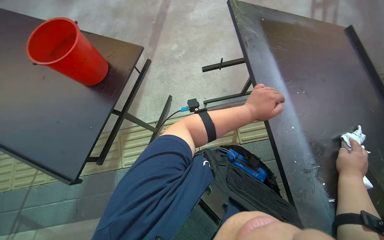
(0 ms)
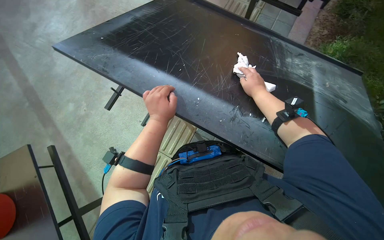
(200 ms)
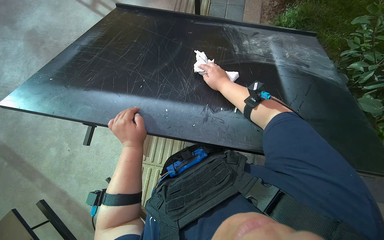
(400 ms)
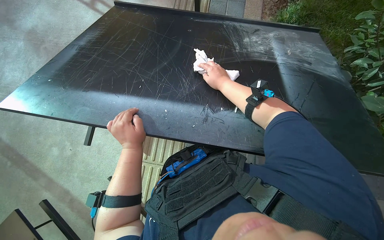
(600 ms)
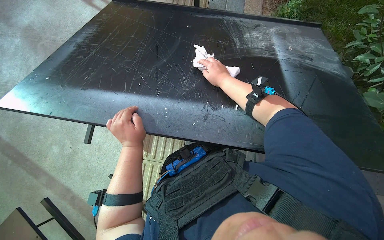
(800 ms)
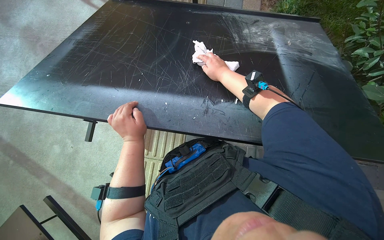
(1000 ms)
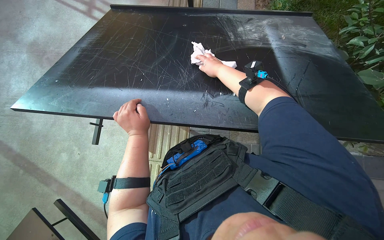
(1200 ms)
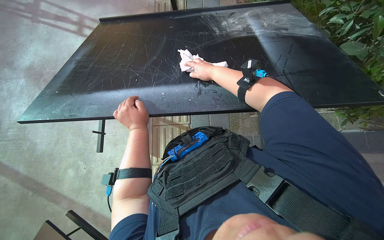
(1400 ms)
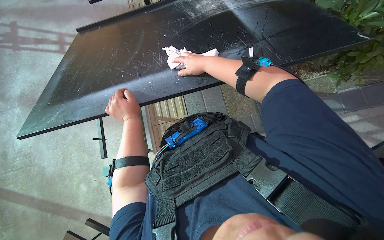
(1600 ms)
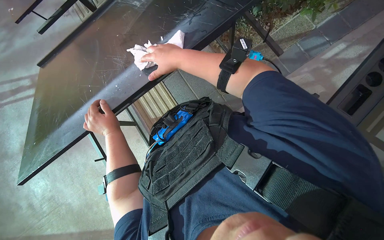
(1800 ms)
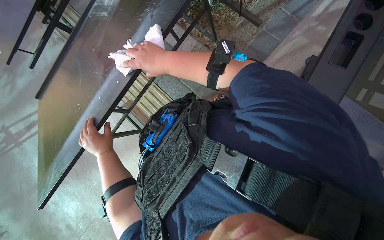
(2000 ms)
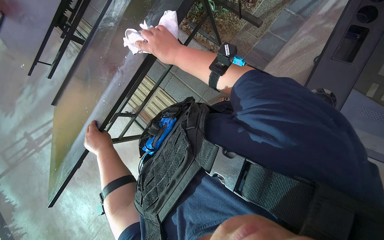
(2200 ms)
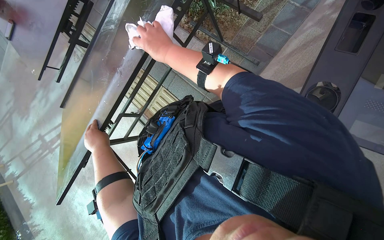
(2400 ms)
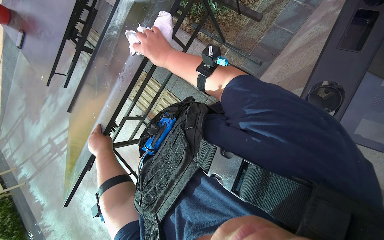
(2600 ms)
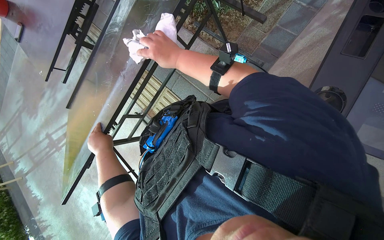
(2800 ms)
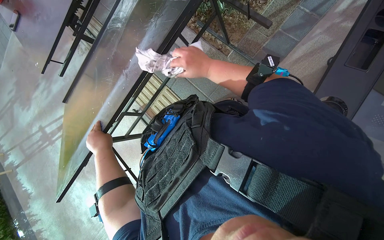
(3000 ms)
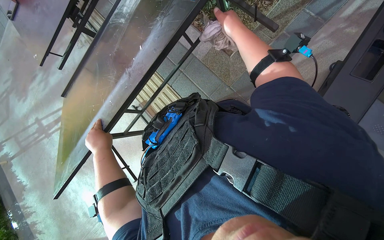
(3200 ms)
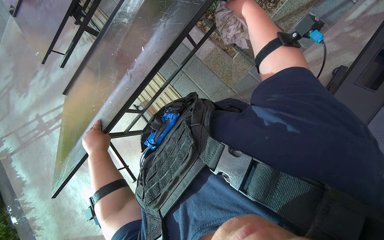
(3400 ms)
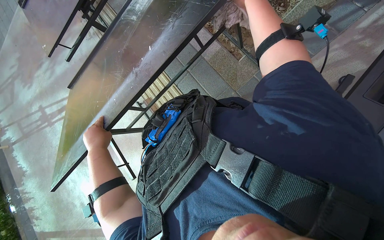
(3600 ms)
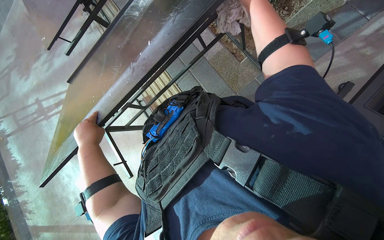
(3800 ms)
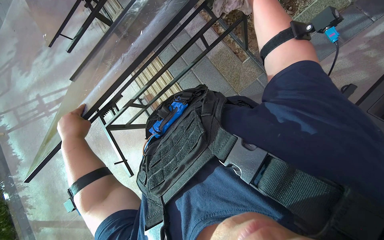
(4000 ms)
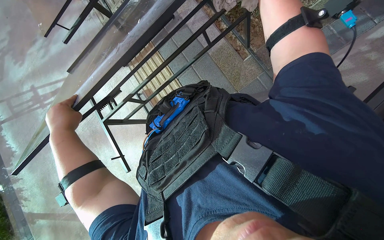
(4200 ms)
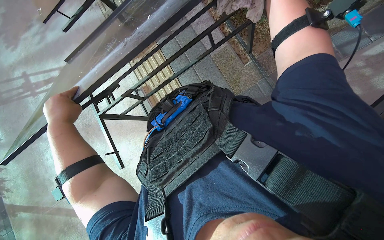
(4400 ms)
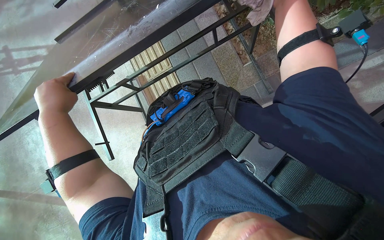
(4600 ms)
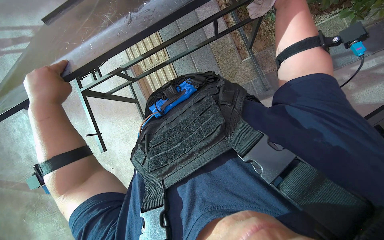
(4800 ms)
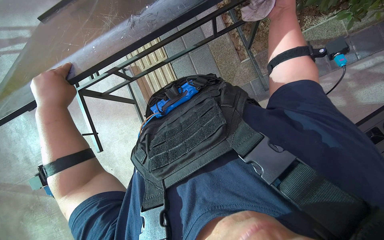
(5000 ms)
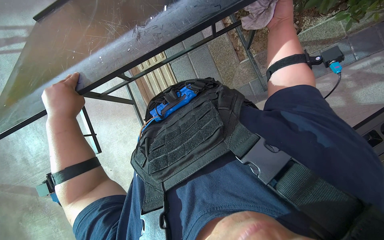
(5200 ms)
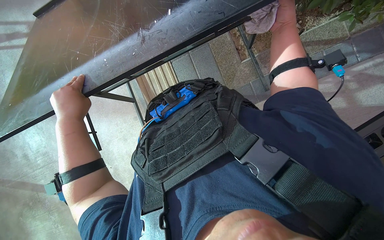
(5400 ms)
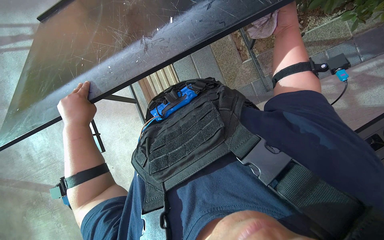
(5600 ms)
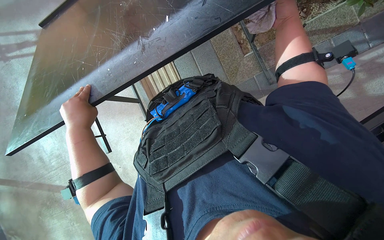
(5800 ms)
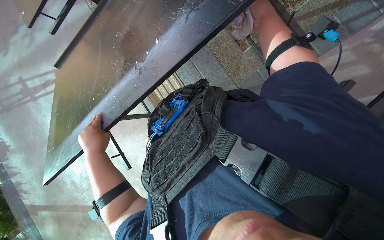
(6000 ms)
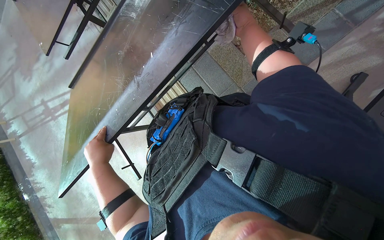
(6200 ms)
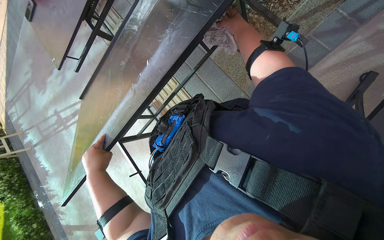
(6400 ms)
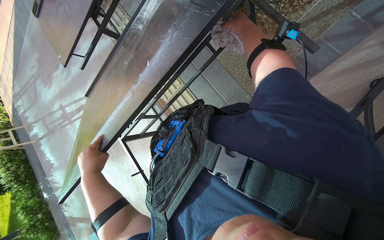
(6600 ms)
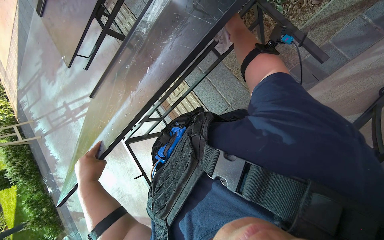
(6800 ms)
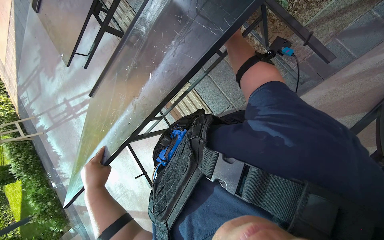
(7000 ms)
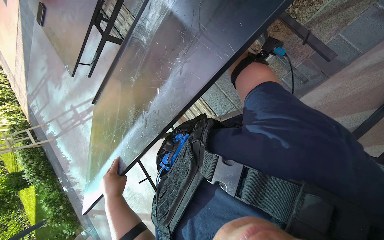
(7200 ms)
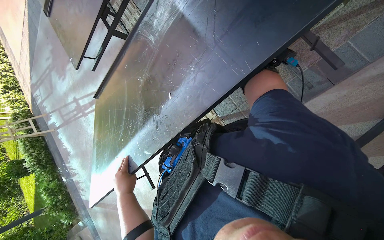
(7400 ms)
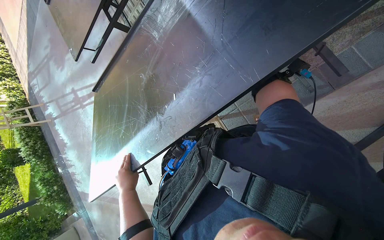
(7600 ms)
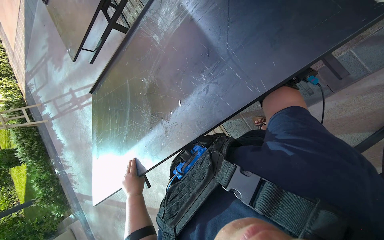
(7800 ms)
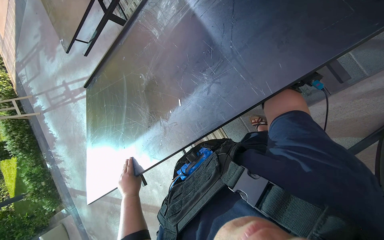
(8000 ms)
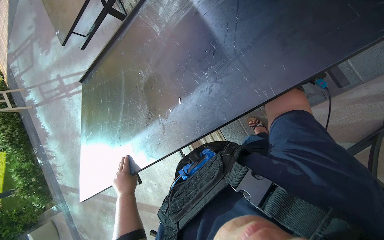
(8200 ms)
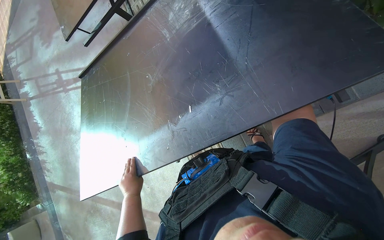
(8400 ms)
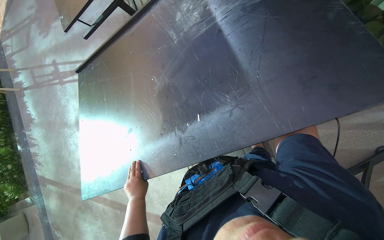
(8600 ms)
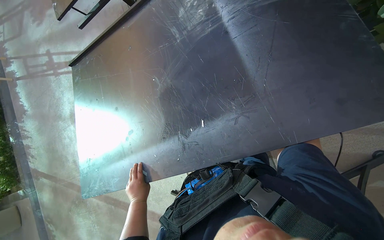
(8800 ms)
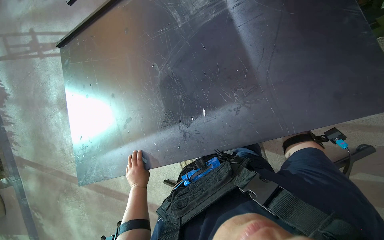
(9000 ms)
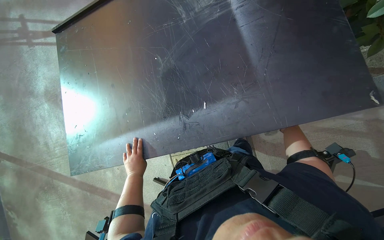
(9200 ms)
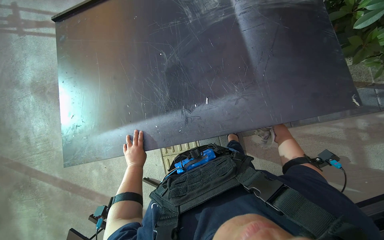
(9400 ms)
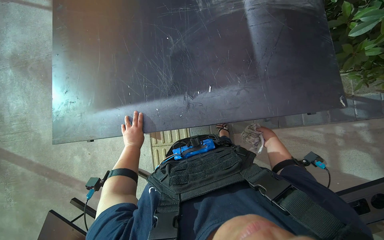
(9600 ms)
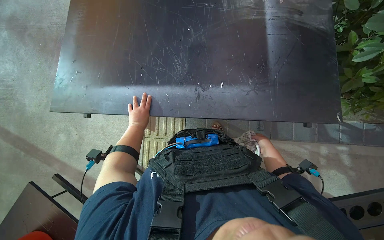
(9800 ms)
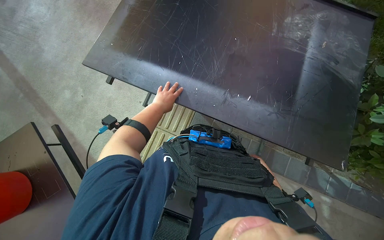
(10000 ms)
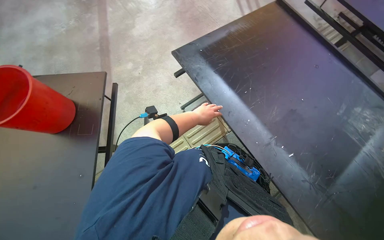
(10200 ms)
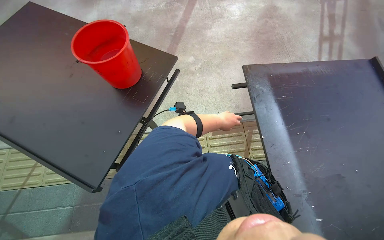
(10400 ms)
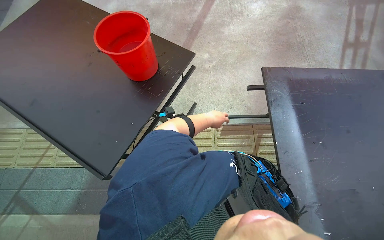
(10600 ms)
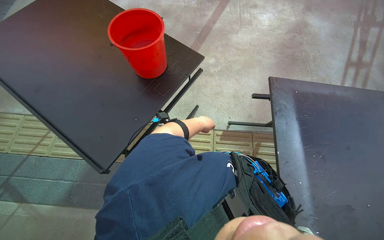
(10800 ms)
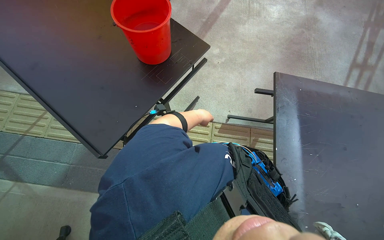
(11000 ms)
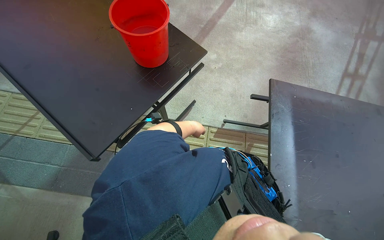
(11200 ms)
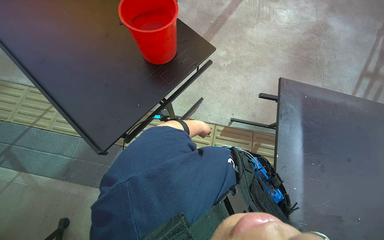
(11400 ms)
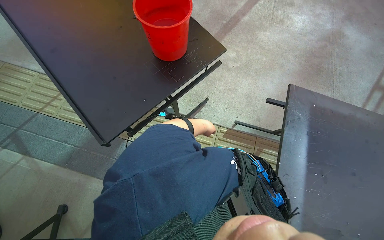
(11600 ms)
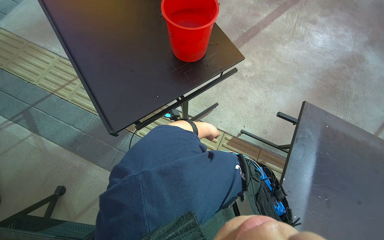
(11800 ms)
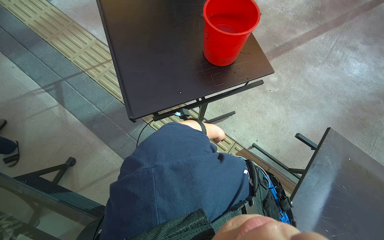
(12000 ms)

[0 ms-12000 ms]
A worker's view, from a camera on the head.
Job: wiping surfaces.
The whole recording: Wiping table. The worker wipes the top, sides, and underside of the black table with a white cloth.
0 ms to 1600 ms: The wearer's head swings approximately 95 degrees to the right.
1600 ms to 3000 ms: The left hand is displaced nearer to the camera by roughly 10 cm.
6000 ms to 7600 ms: The left hand travels down the picture by approximately 10 cm.
9000 ms to 10400 ms: The head travels roughly 60 cm. The camera pitches upward, by approximately 20 degrees. The scene turns about 100 degrees clockwise in the picture.
10400 ms to 12000 ms: Everything in view rotates roughly 45 degrees clockwise.

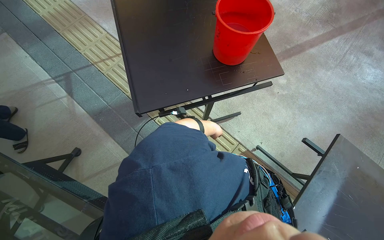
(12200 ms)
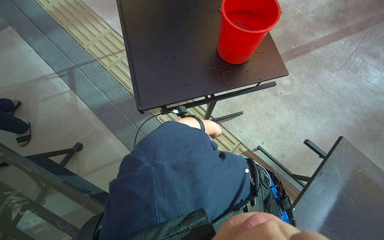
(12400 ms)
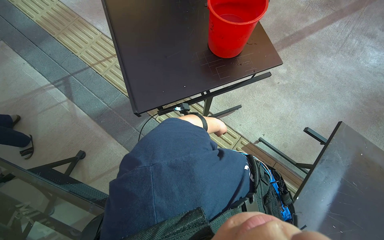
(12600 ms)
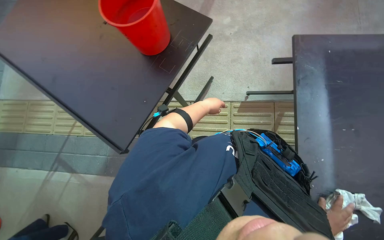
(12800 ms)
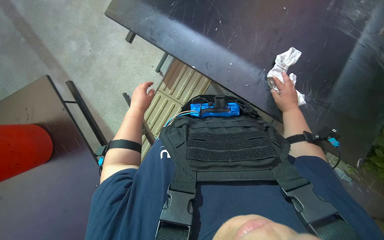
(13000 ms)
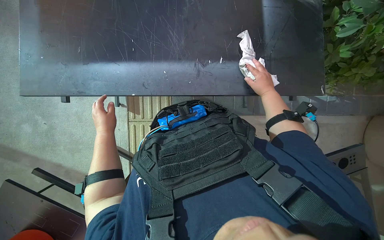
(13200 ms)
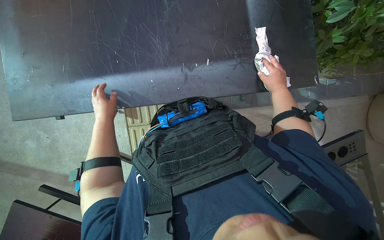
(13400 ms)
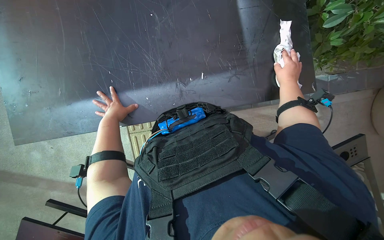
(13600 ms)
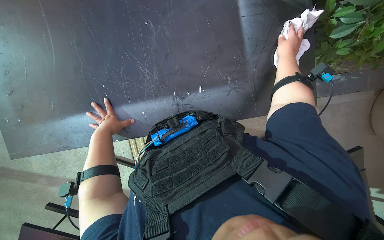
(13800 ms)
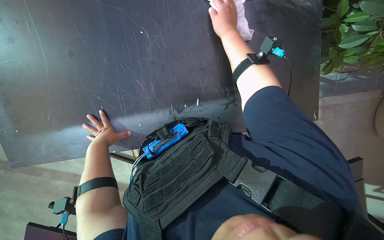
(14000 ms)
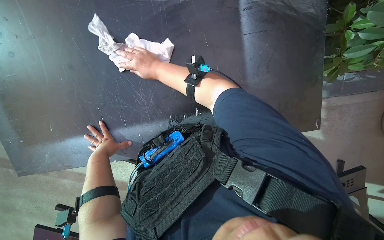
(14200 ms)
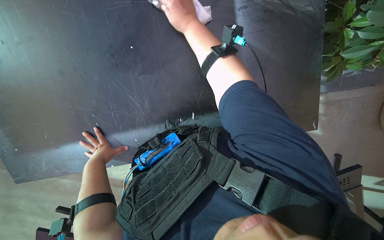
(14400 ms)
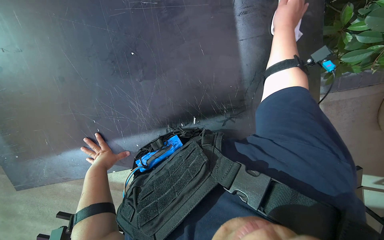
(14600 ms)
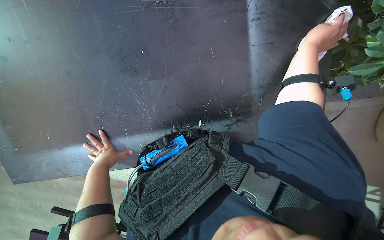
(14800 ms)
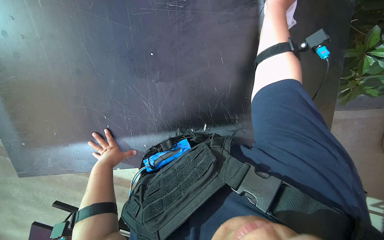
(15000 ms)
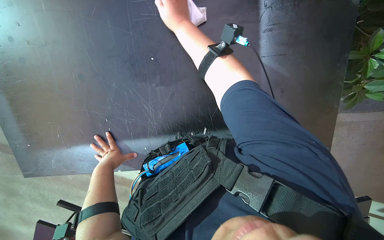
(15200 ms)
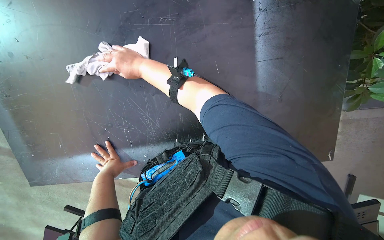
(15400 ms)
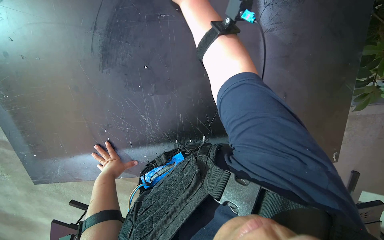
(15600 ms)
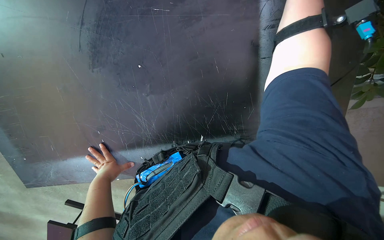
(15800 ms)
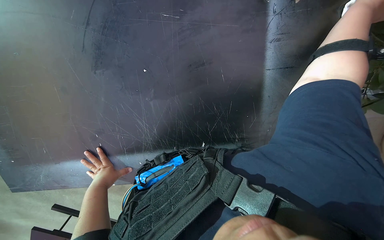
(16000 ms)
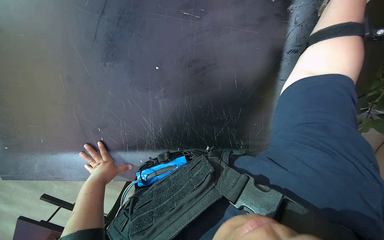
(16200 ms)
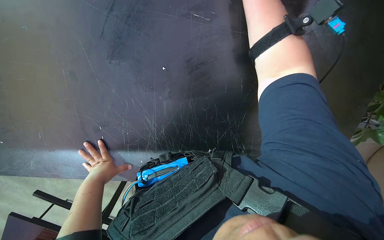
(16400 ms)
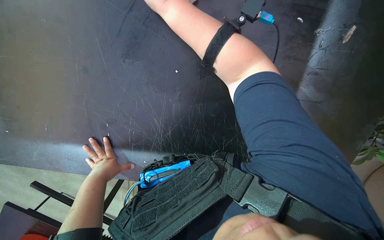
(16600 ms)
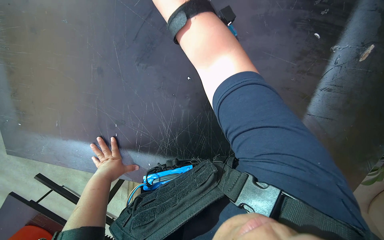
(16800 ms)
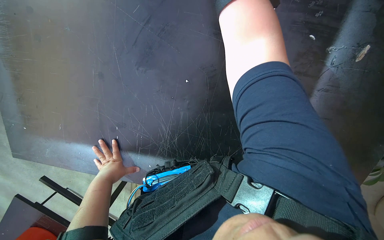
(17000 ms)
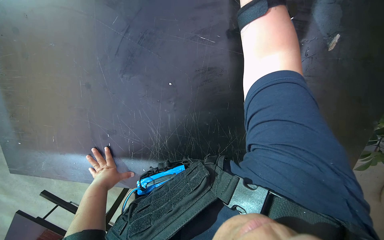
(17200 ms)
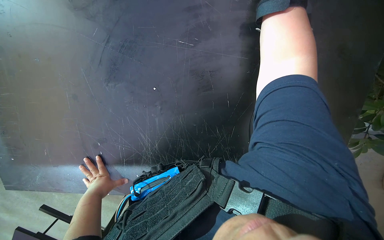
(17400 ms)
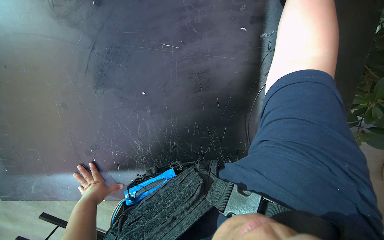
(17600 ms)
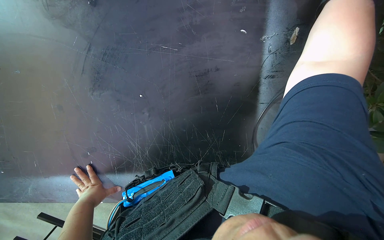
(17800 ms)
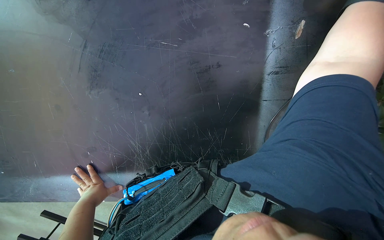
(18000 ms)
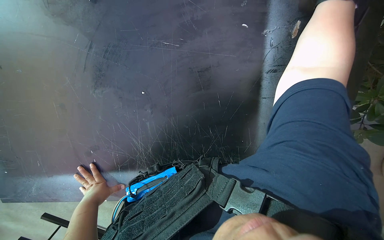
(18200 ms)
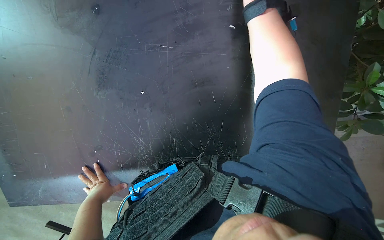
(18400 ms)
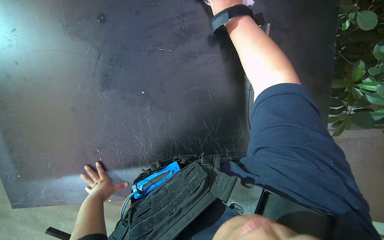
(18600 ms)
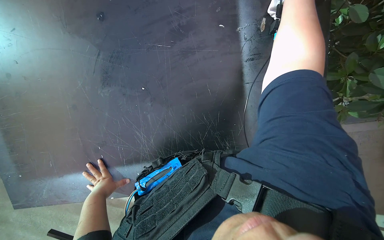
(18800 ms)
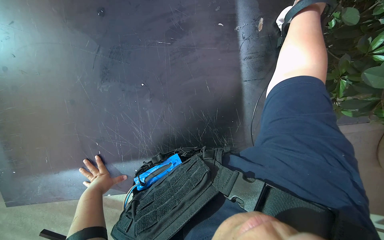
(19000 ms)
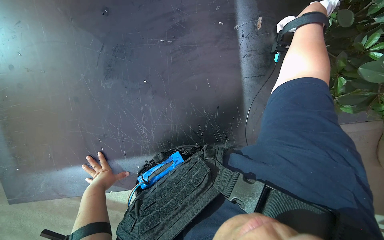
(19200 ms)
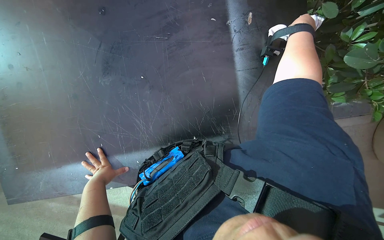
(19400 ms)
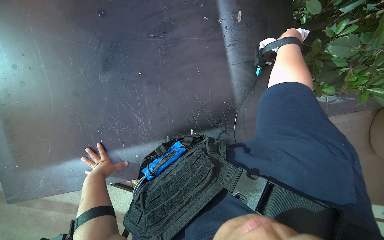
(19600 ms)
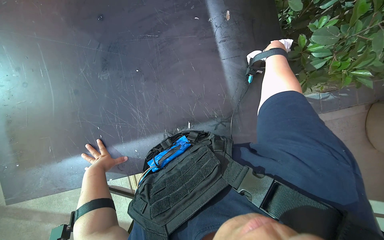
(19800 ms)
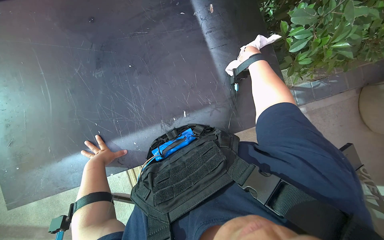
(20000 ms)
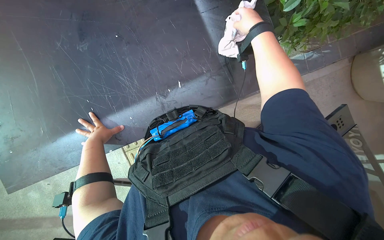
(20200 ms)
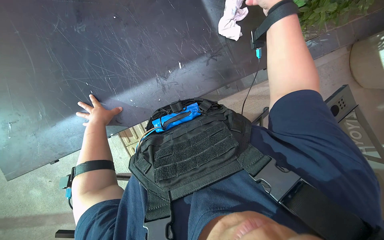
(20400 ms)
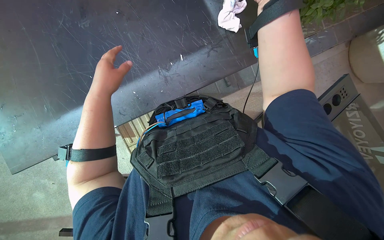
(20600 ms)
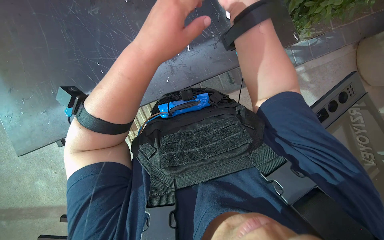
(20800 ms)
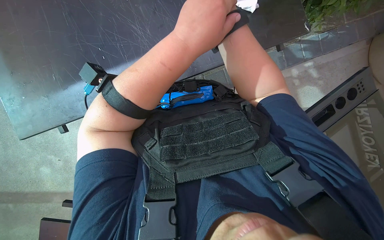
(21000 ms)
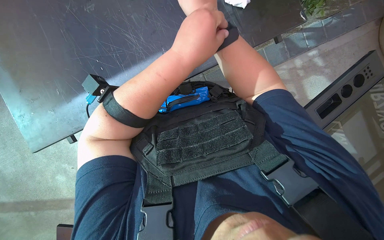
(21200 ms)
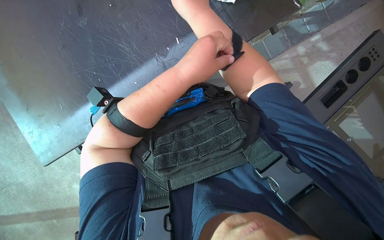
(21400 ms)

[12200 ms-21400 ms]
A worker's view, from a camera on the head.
Job: wiping surfaces.
The whole recording: Wiping table. The worker wipes the top, sides, and underside of the black table with a white cloth.
12200 ms to 13800 ms: The scene turns about 85 degrees counterclockwise in the picture.
18400 ms to 19800 ms: The view tilts some 15 degrees upward.
19800 ms to 21400 ms: The left hand is displaced to the right and nearer to the camera by roughly 35 cm.
